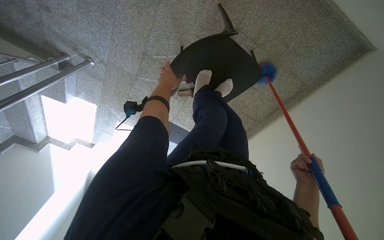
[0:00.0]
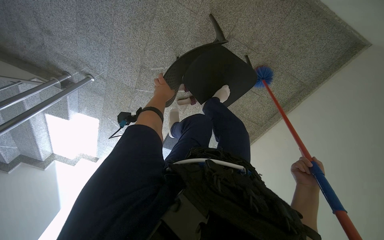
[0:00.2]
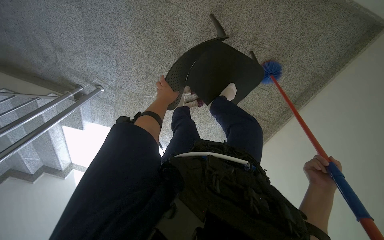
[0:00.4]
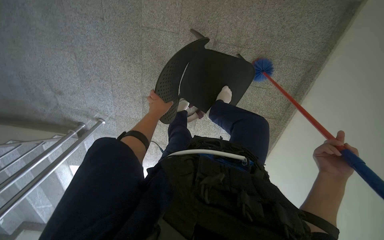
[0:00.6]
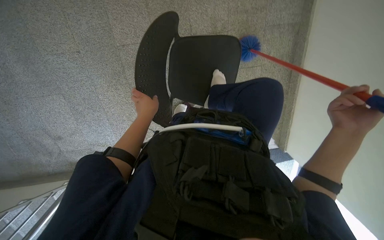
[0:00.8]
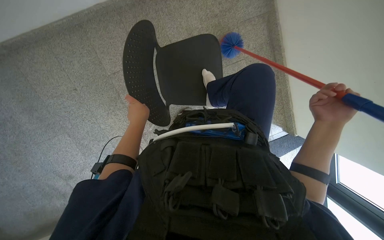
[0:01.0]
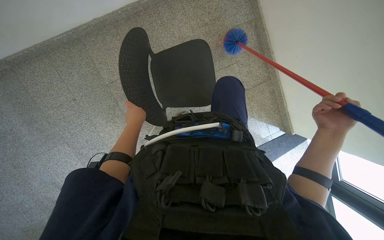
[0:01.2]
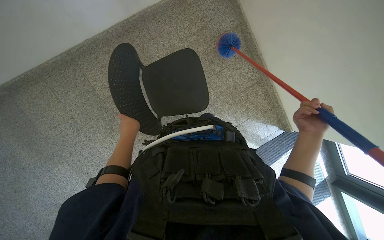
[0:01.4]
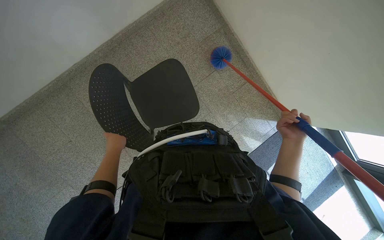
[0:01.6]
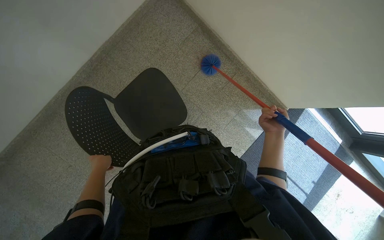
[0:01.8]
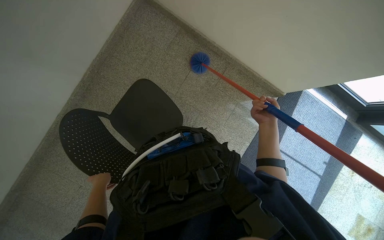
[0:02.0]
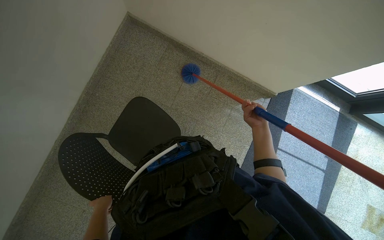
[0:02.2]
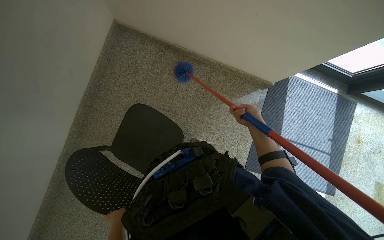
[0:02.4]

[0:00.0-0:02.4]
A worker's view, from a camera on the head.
Job: wiping surfaces.
The whole recording: Dusting ceiling corners and walls. The worker dusts ceiling corners and walls with a long-handled duster.
0:00.0 to 0:01.2: The view tips upward by roughly 25 degrees. The scene turns about 55 degrees counterclockwise in the picture.
0:01.2 to 0:02.4: The scene turns approximately 45 degrees counterclockwise in the picture. The right hand is displaced farther from the camera by approximately 25 cm.

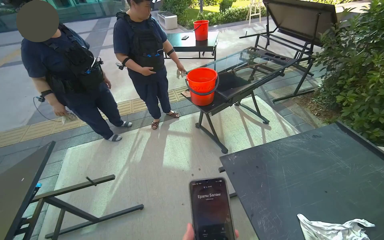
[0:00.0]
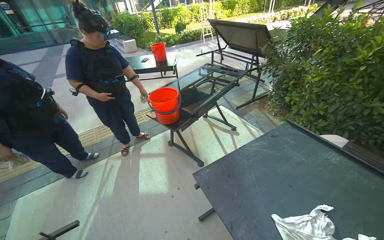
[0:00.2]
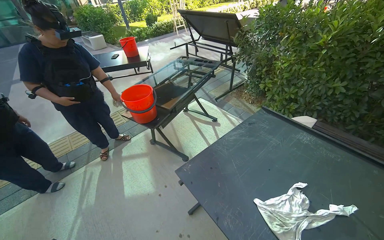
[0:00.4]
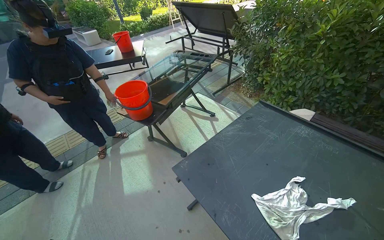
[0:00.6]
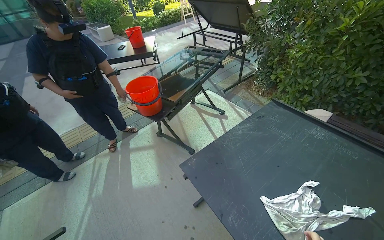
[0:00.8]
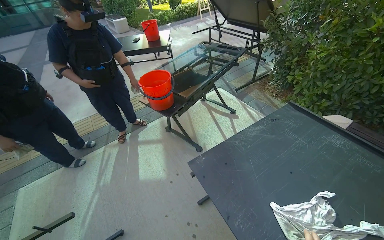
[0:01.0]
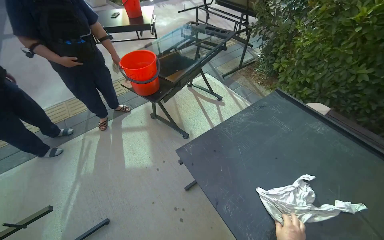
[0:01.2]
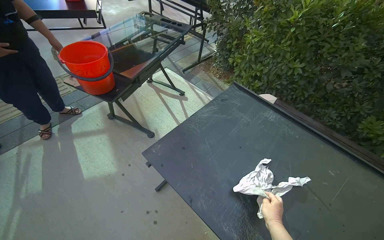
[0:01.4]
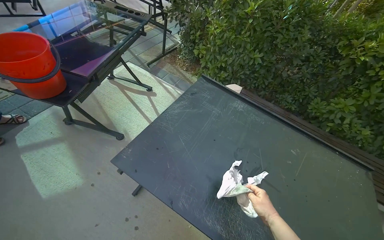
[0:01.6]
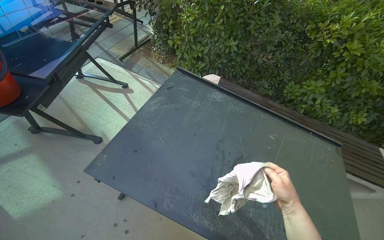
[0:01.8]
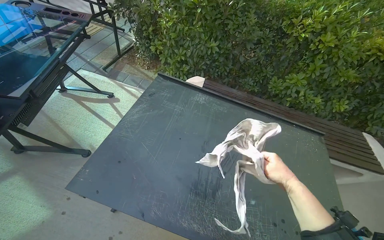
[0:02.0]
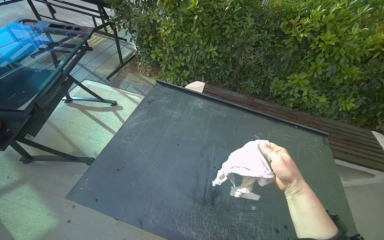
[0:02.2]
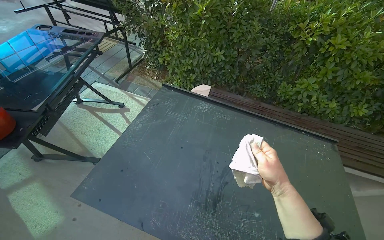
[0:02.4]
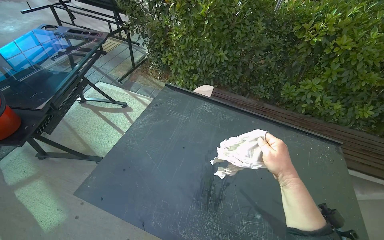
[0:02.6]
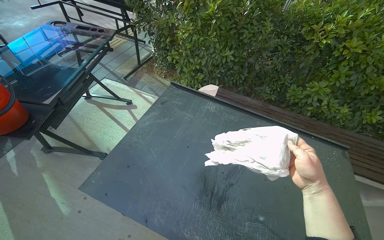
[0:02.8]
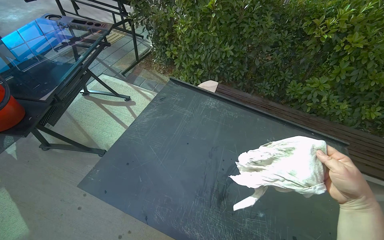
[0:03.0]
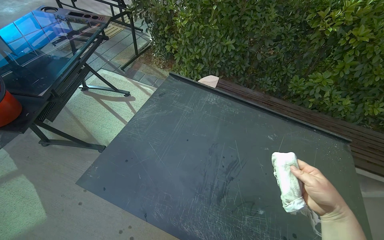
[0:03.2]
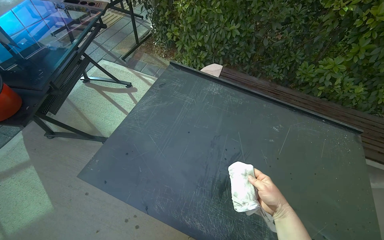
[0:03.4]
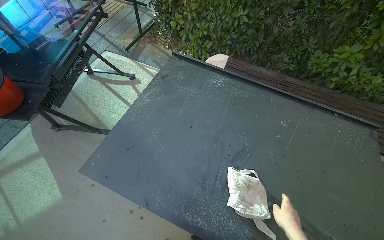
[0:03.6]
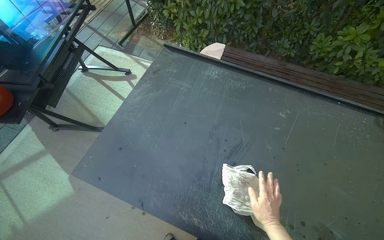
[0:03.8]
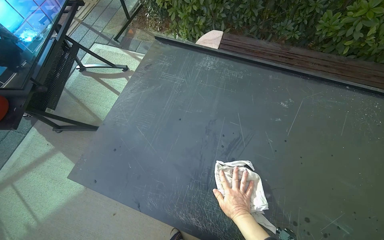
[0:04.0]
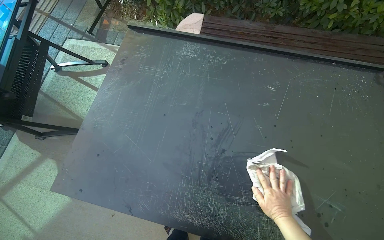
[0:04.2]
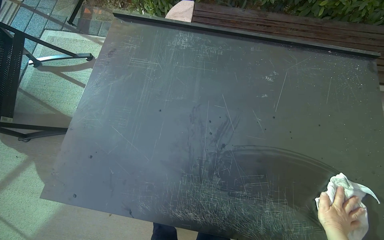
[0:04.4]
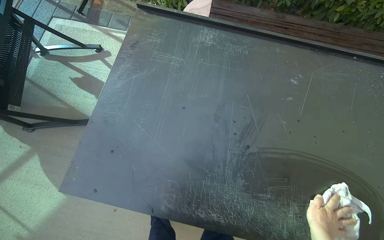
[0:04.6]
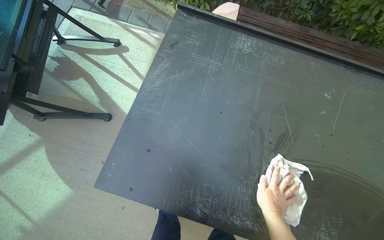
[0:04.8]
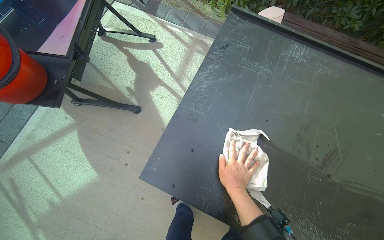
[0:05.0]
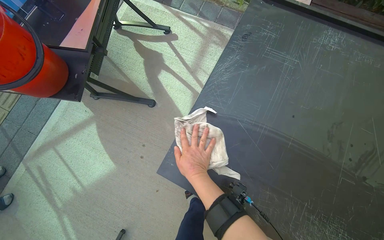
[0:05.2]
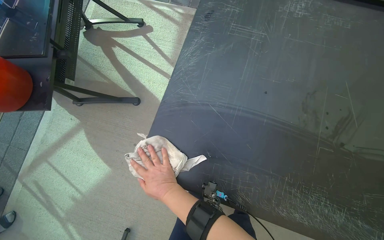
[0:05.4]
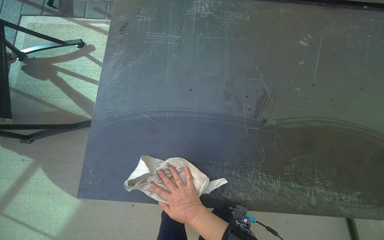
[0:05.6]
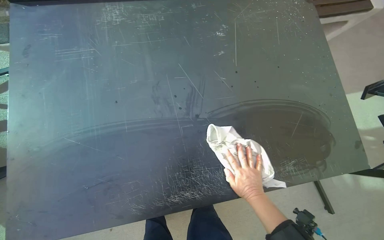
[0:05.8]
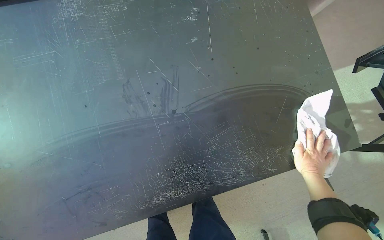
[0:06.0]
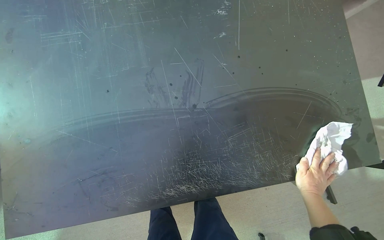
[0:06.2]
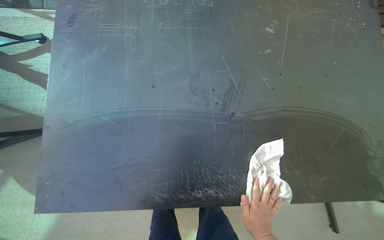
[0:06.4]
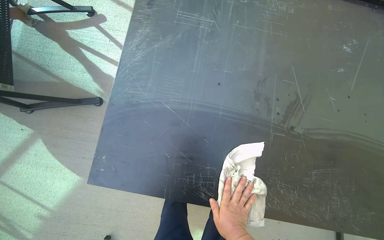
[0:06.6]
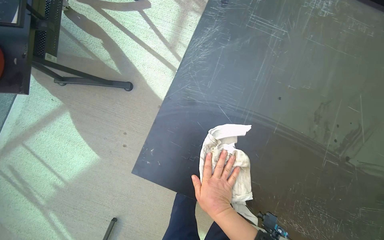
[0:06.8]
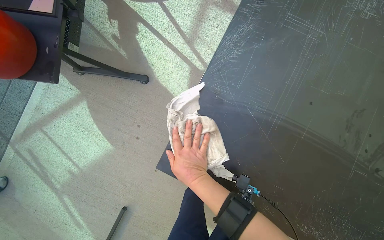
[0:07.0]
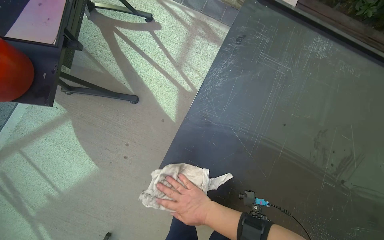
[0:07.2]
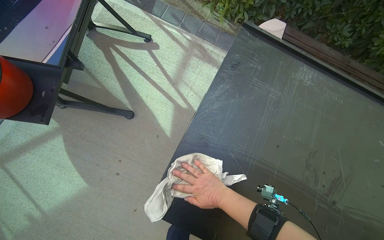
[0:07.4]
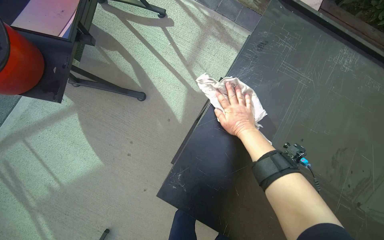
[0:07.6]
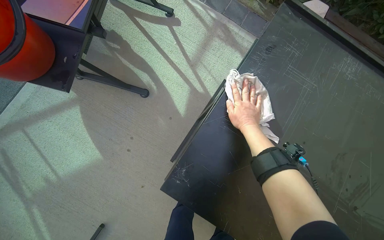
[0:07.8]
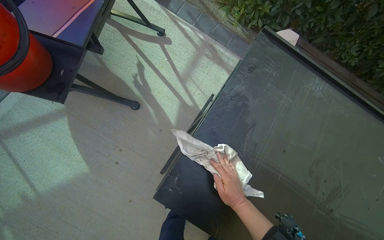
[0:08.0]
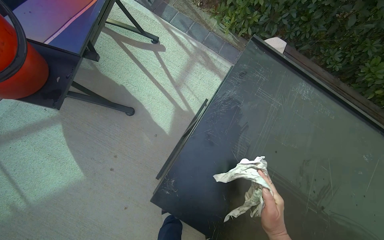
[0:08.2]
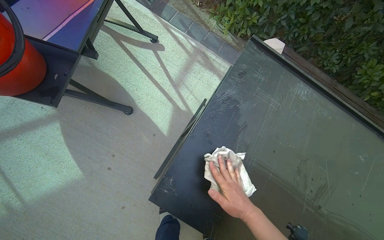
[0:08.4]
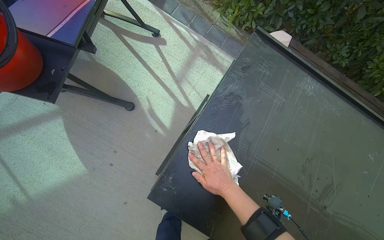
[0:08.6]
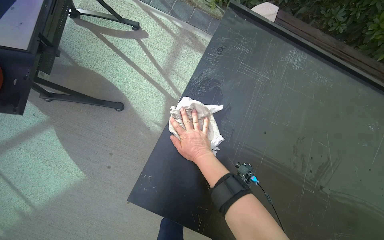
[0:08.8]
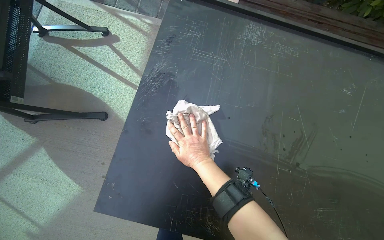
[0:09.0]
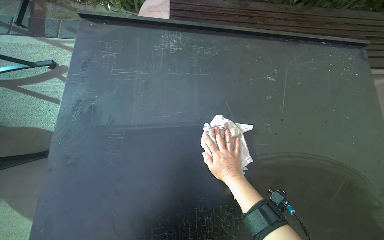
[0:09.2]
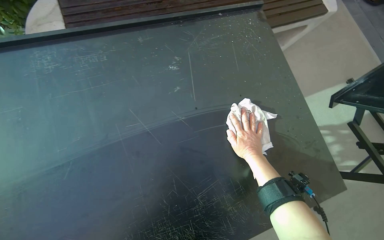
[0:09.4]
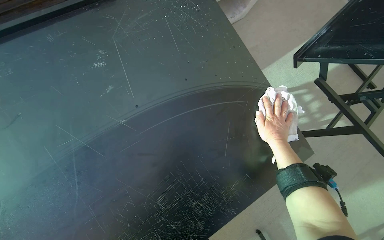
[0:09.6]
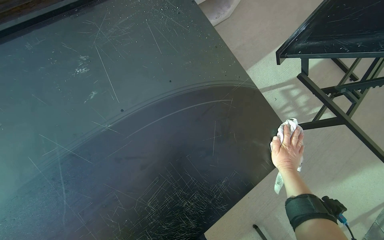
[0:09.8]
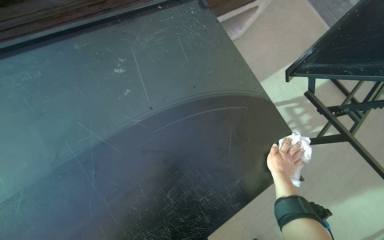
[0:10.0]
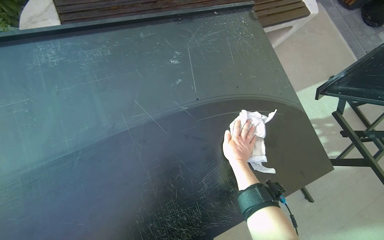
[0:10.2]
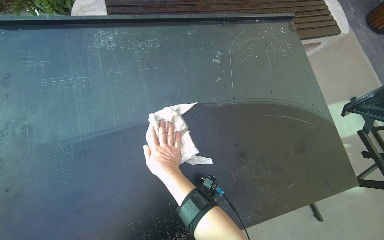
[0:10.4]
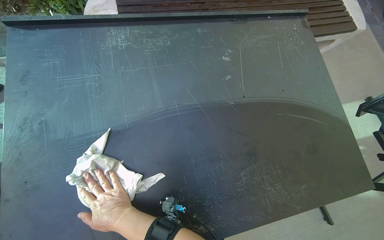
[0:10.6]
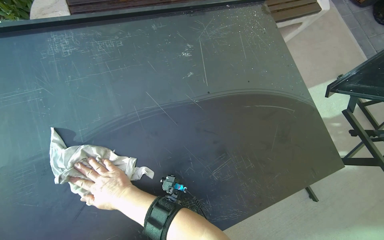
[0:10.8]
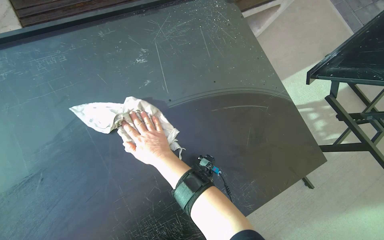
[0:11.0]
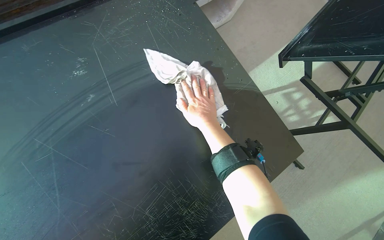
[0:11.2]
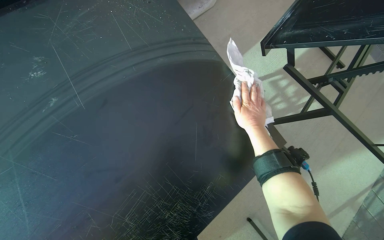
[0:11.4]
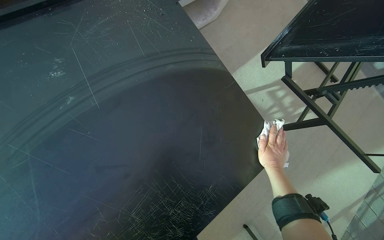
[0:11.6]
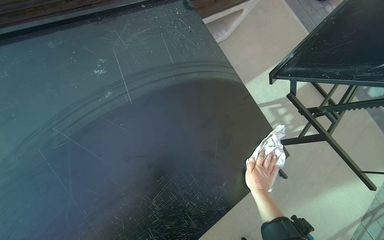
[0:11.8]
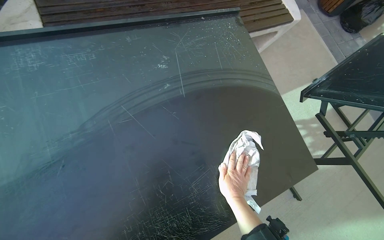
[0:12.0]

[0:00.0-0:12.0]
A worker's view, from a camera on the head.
Job: wiping surfaces.
The whole recording: Wiping outdoor table surface. The worker wipes the top surface of an outdoor table with a white cloth.
0:00.0 to 0:01.6: The head turns to the right by about 45 degrees.
0:03.0 to 0:04.4: The wearer looks roughly 20 degrees further downward. The right hand is displaced down the picture and farther from the camera by roughly 35 cm, and goes to the left and returns, some 20 cm each way.
0:04.4 to 0:06.0: Everything in view rotates some 25 degrees counterclockwise.
0:06.0 to 0:07.6: The camera travels roughly 60 cm. Everything in view rotates some 45 degrees clockwise.
0:07.6 to 0:09.0: The right hand moves approximately 20 cm down the picture and comes back.
0:09.0 to 0:10.4: The head turns to the right by some 30 degrees.
0:10.4 to 0:12.0: The right hand goes left and right, some 50 cm each way, reversing 2 times.

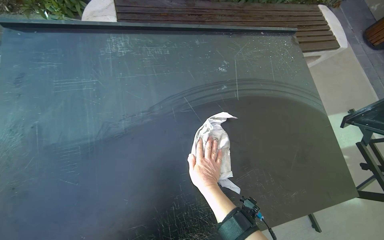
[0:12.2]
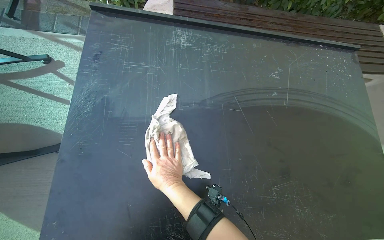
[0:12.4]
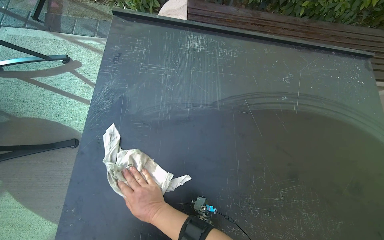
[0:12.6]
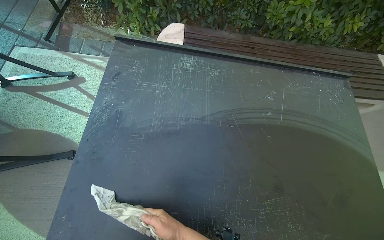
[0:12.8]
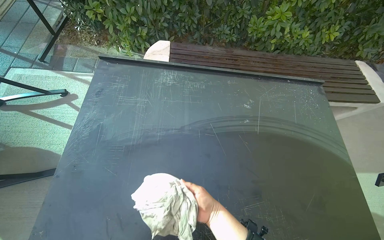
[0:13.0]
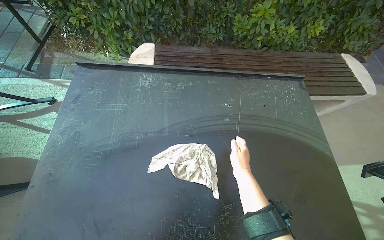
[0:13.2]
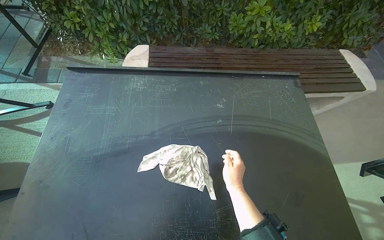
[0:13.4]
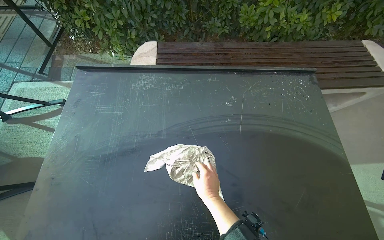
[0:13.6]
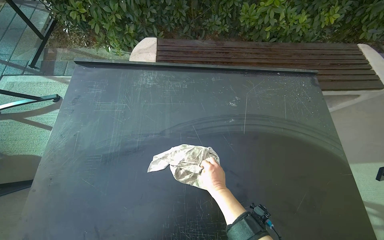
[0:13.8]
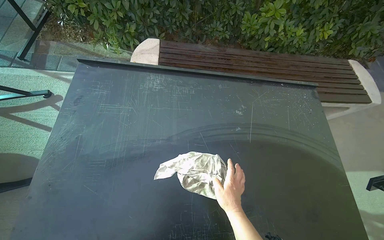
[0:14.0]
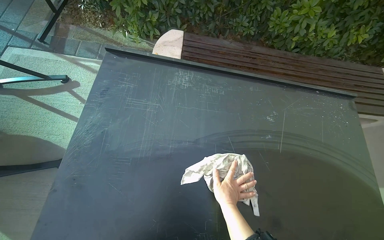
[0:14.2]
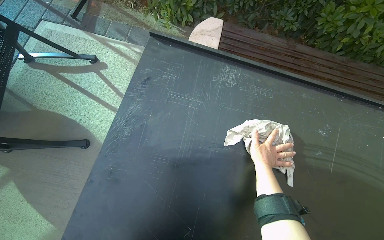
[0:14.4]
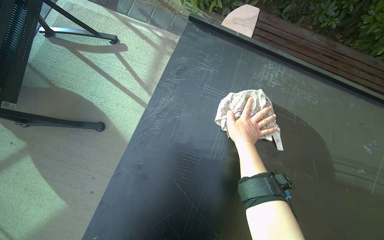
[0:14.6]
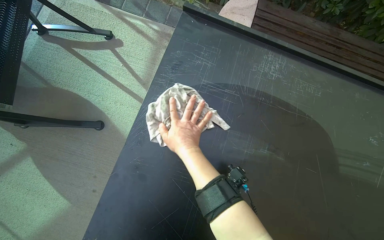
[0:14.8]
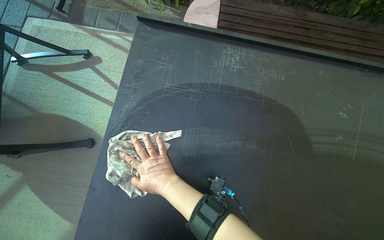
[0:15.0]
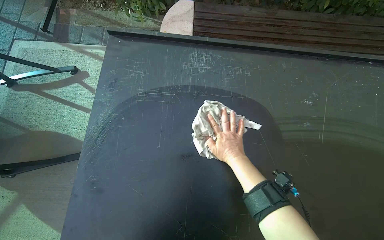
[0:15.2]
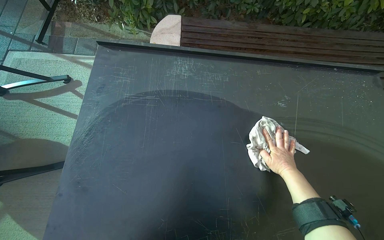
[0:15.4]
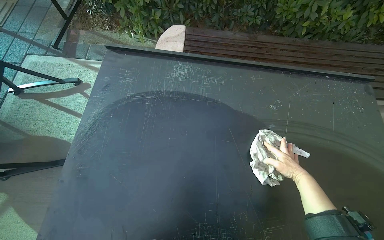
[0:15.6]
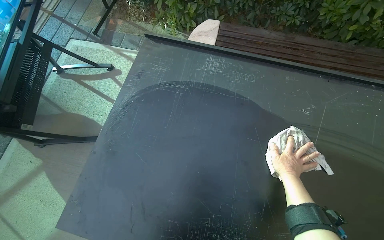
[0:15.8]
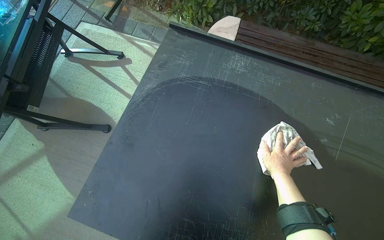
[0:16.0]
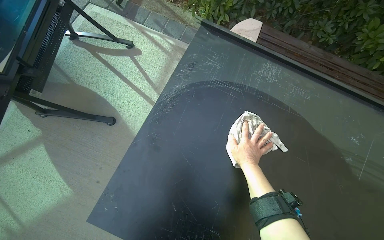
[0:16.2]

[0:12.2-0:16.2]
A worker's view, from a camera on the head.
Job: wiping surfaces.
The whole recording: Wiping outdoor table surface. The worker wipes the top surface of an outdoor table with a white cloth.
0:12.2 to 0:13.6: The right hand swings left and right, approximately 25 cm each way, with 2 reversals.
0:13.6 to 0:14.8: The camera travels to the left, approximately 50 cm.
0:14.8 to 0:16.2: The right hand travels to the right by roughly 20 cm.
